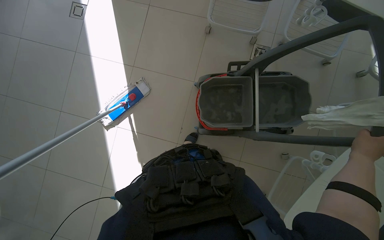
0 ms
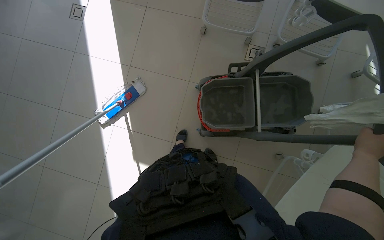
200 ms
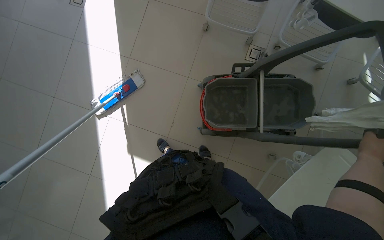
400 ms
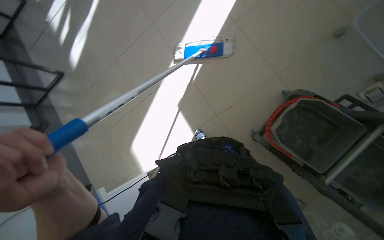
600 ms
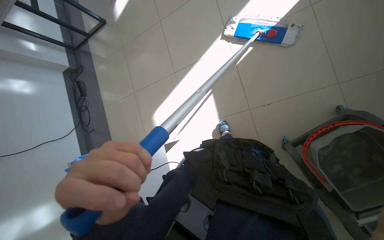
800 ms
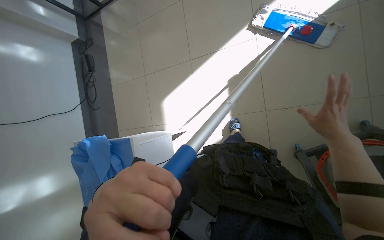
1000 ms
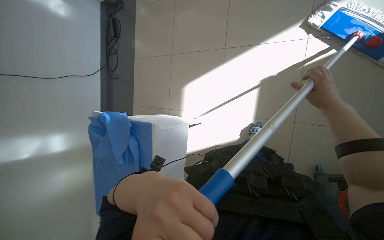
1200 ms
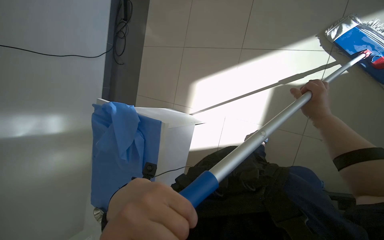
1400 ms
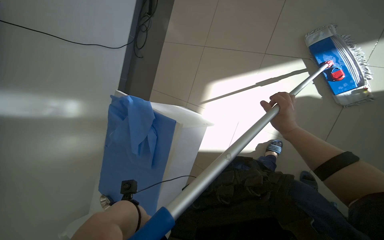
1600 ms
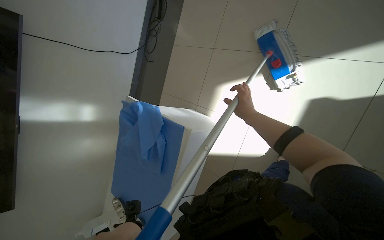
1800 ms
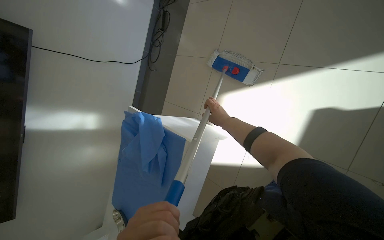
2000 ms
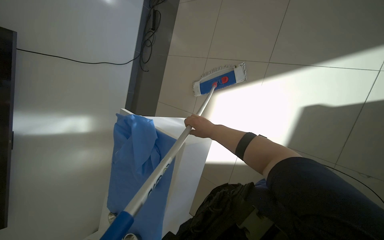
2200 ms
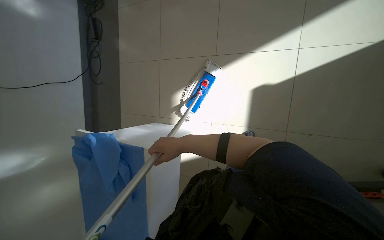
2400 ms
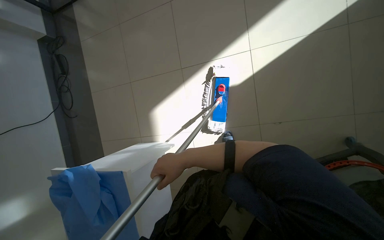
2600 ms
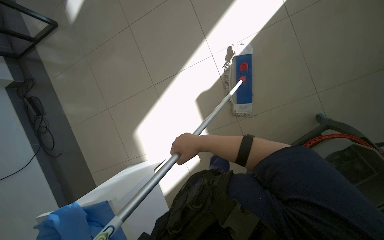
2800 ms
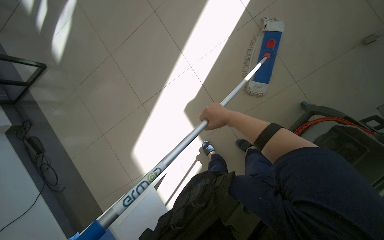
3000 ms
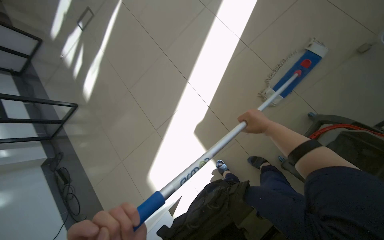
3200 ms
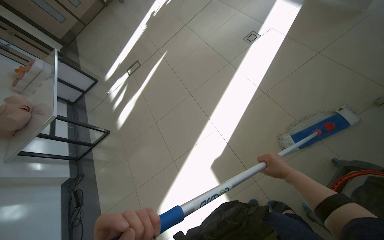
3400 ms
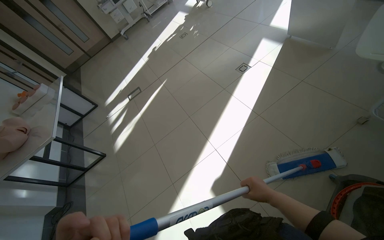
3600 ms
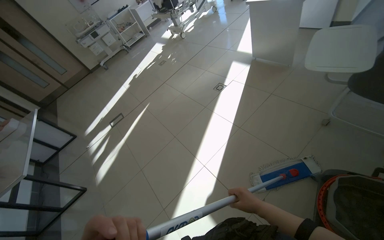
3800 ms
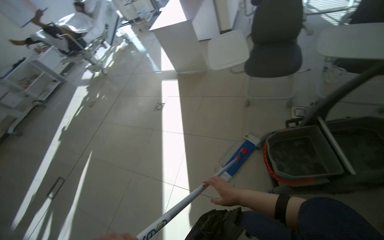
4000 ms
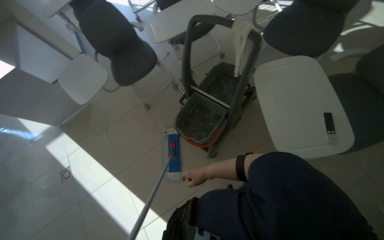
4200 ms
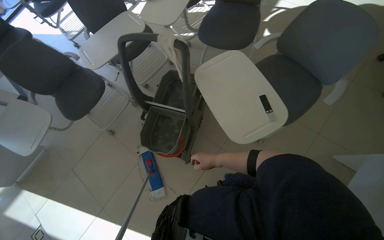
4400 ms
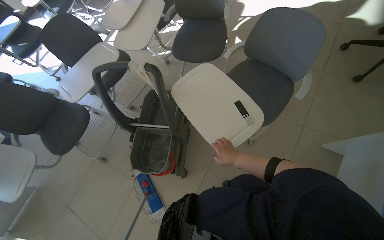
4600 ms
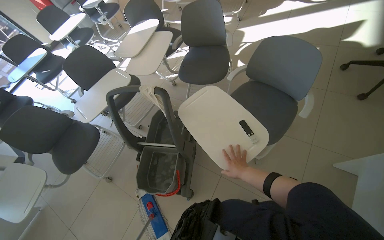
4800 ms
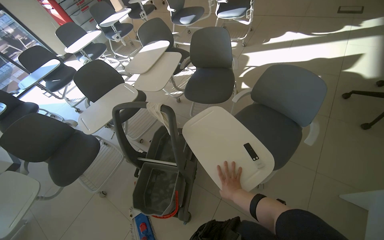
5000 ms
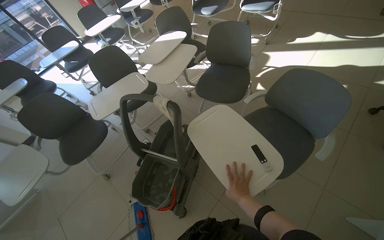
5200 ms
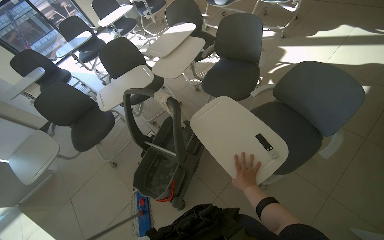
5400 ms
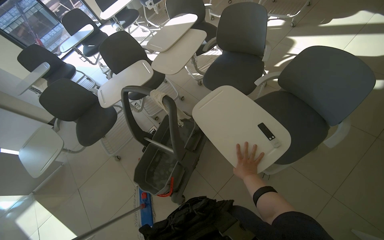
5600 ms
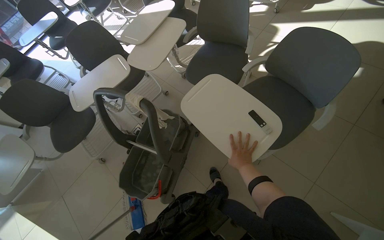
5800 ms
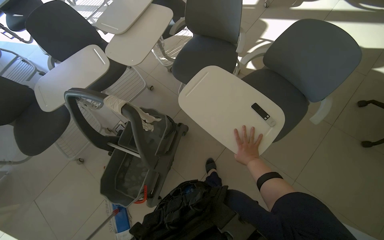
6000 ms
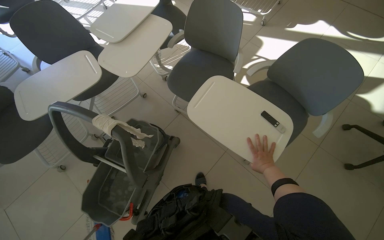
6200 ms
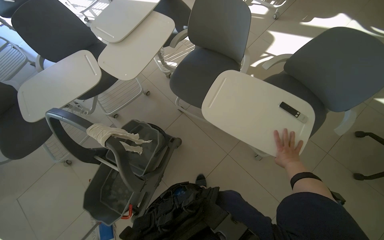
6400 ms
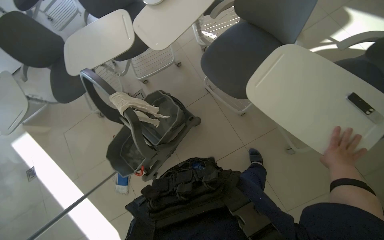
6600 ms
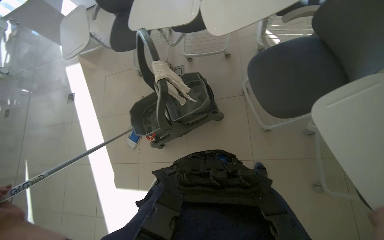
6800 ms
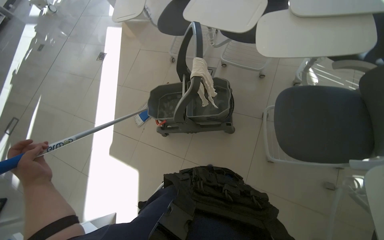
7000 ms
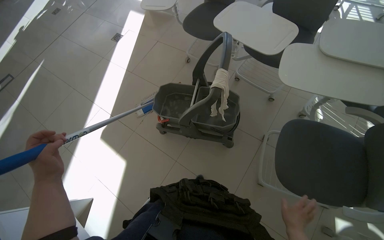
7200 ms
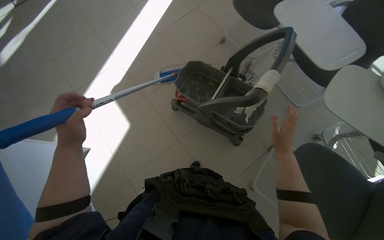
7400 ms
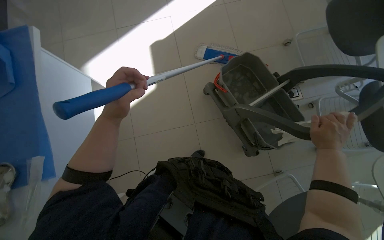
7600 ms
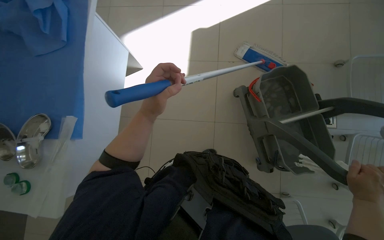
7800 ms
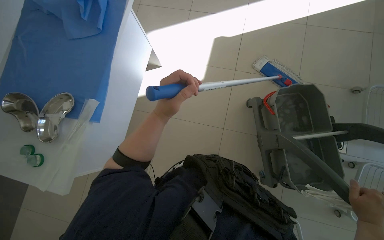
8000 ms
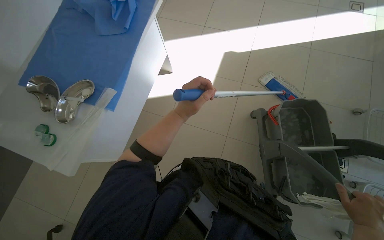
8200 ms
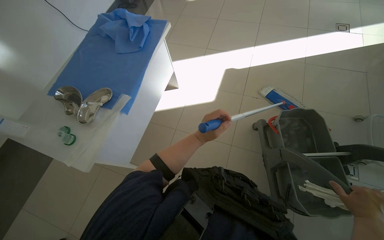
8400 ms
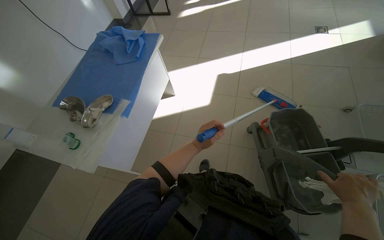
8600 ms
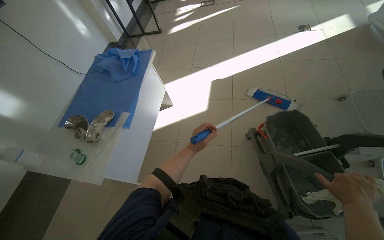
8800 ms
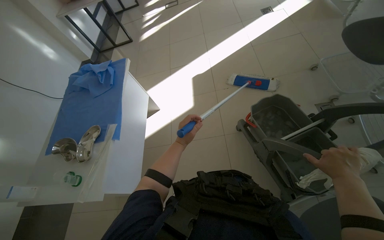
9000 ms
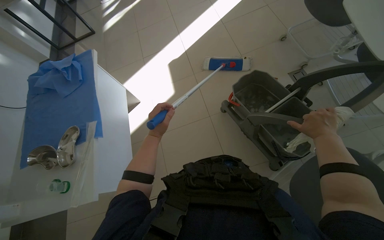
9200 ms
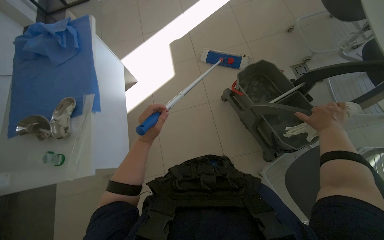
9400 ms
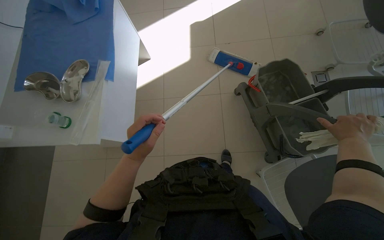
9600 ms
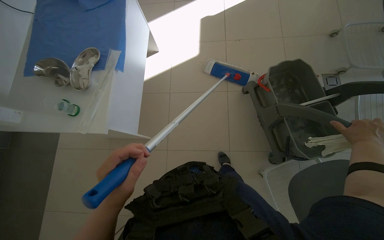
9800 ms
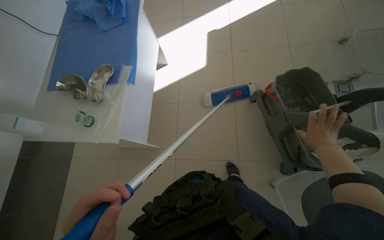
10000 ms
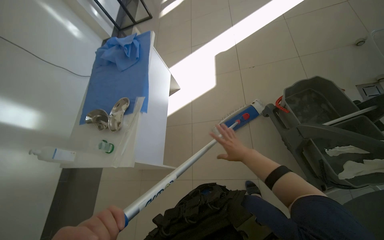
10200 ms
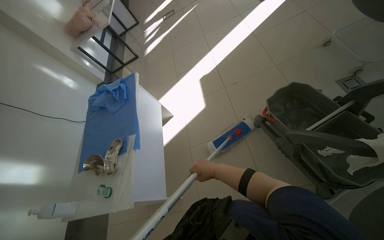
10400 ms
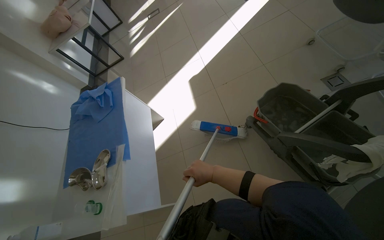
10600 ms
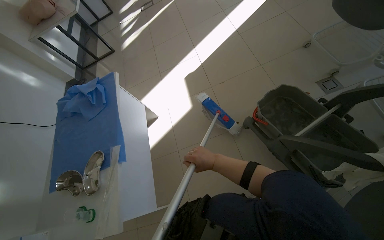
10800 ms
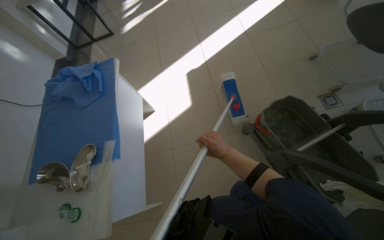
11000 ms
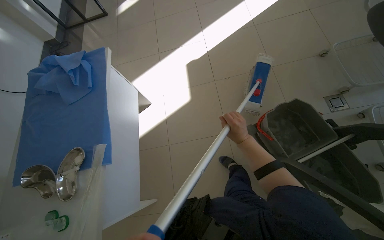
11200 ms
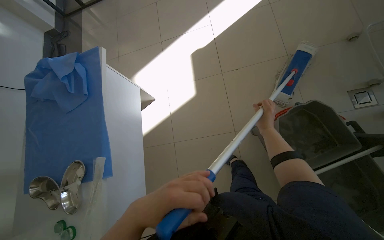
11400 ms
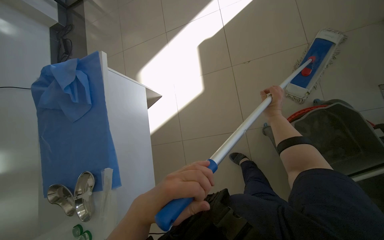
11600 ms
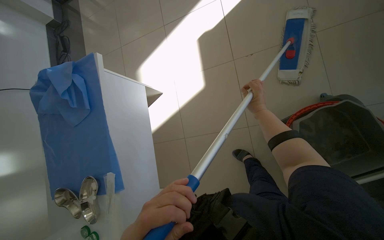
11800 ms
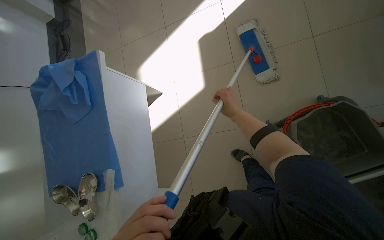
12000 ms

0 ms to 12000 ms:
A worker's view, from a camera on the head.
Job: mopping floor.
The whole recording: Mopping the room floor. The worker mops the tiled floor in the room, moving around furniture and equipment.
0 ms to 1600 ms: The head travels some 60 cm. The wearer looks approximately 60 degrees further to the left. The camera pitches downward, by approximately 25 degrees.
1600 ms to 3000 ms: The head rotates some 50 degrees to the right. The camera pitches upward, by about 15 degrees.
3000 ms to 4400 ms: The camera travels some 60 cm. The head turns to the right by approximately 70 degrees. The wearer looks approximately 55 degrees further upward.
4400 ms to 6000 ms: The right hand moves to the right, some 35 cm.
6000 ms to 7600 ms: The wearer looks about 125 degrees further to the left. The view tips downward by about 35 degrees.
7600 ms to 9000 ms: The view tips upward by about 20 degrees.
10400 ms to 12000 ms: The head travels roughly 60 cm. The view tilts approximately 25 degrees downward.

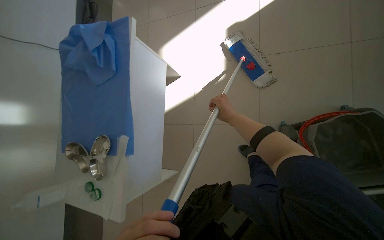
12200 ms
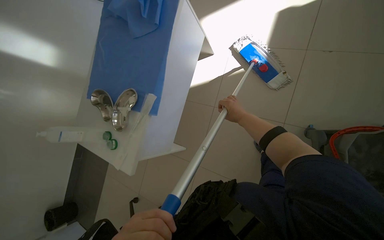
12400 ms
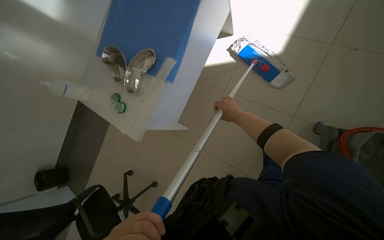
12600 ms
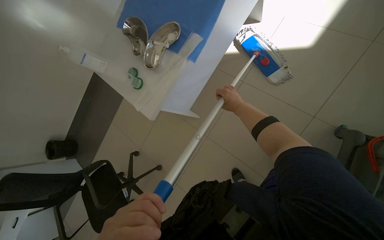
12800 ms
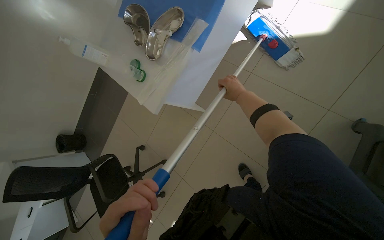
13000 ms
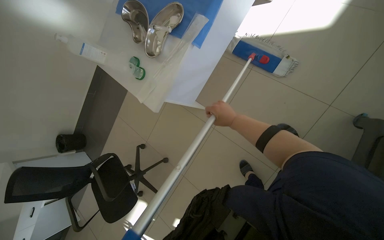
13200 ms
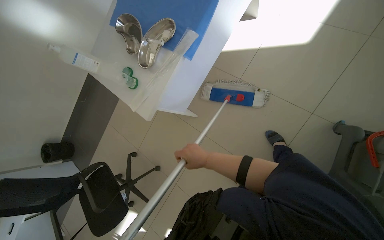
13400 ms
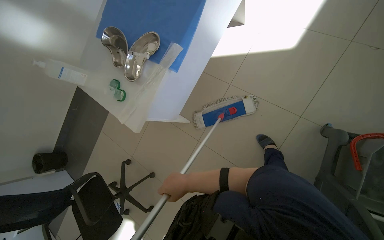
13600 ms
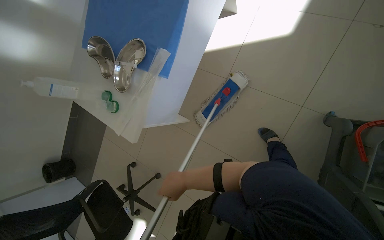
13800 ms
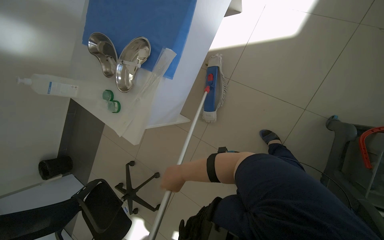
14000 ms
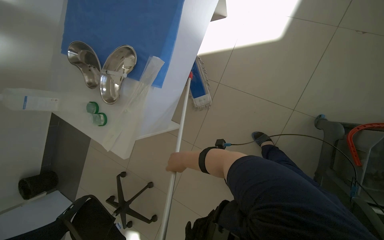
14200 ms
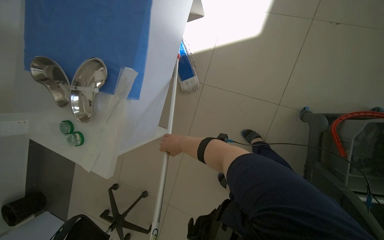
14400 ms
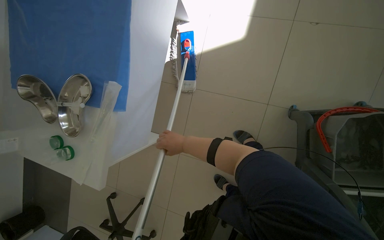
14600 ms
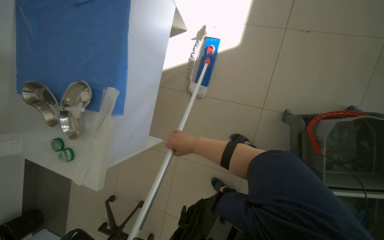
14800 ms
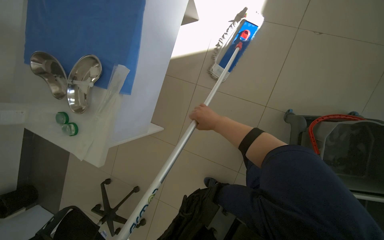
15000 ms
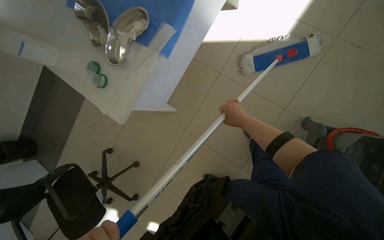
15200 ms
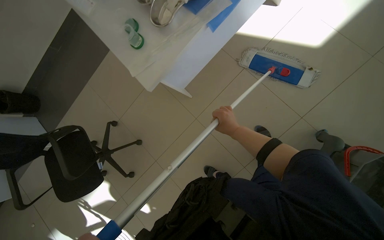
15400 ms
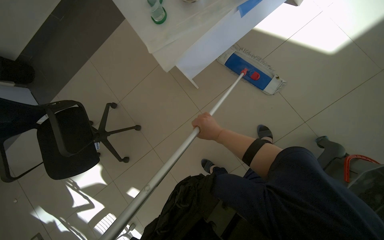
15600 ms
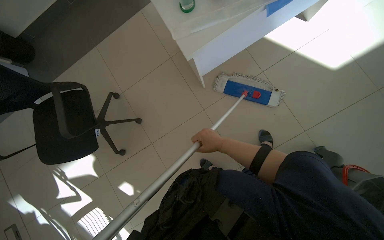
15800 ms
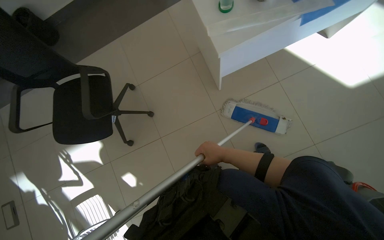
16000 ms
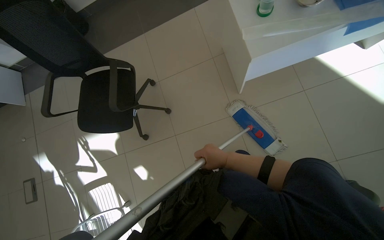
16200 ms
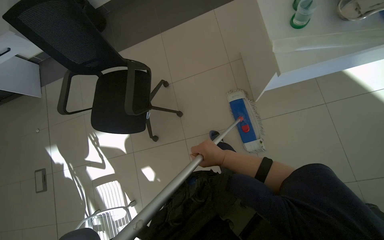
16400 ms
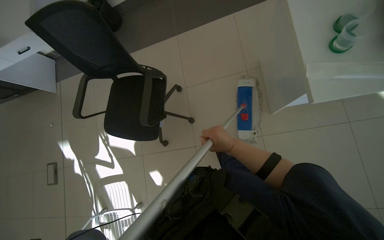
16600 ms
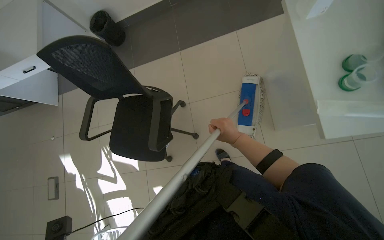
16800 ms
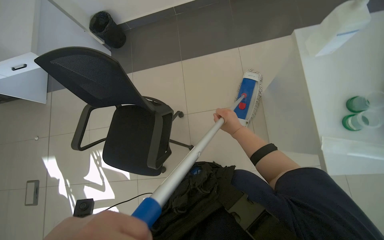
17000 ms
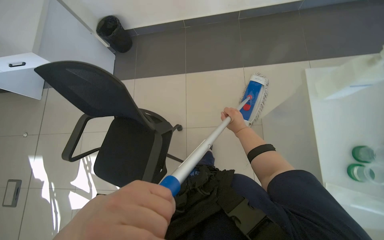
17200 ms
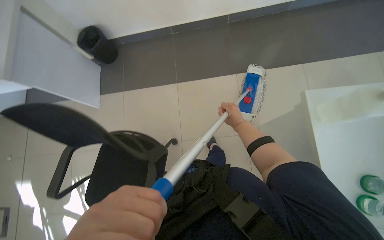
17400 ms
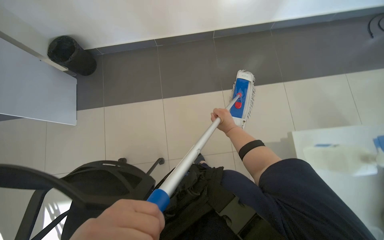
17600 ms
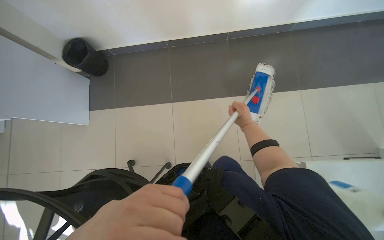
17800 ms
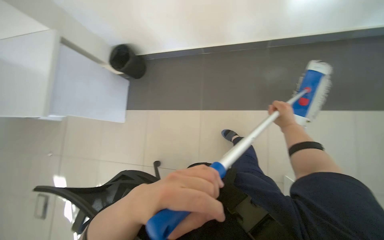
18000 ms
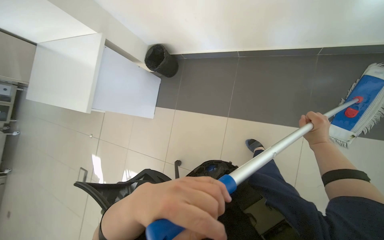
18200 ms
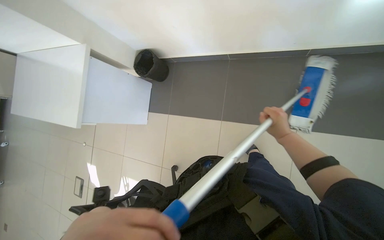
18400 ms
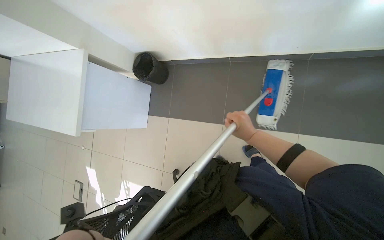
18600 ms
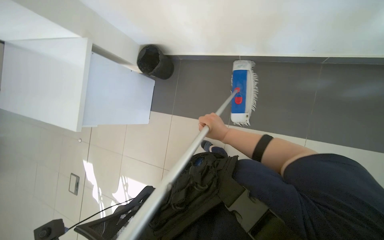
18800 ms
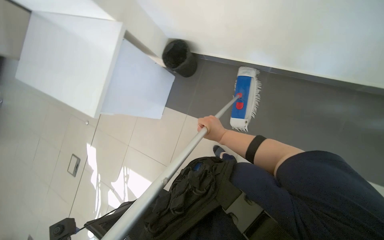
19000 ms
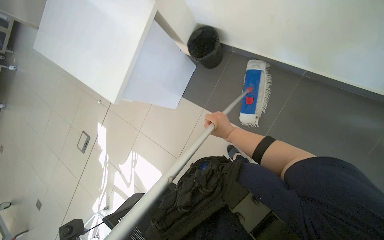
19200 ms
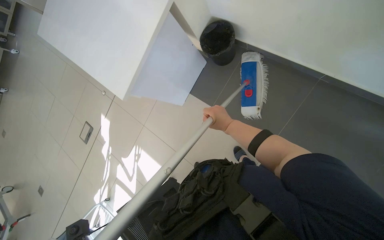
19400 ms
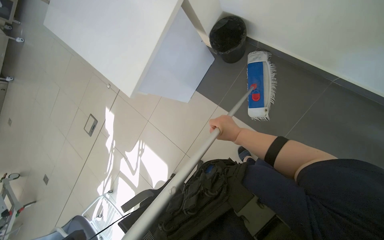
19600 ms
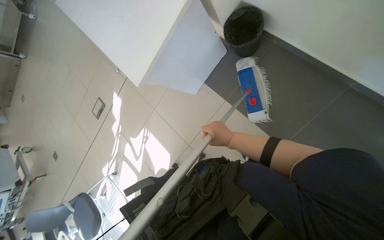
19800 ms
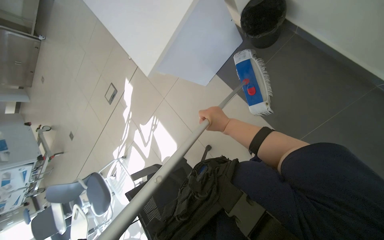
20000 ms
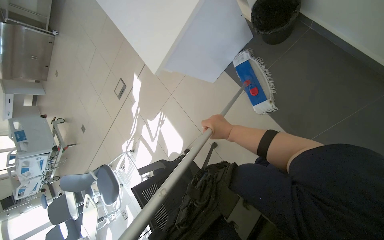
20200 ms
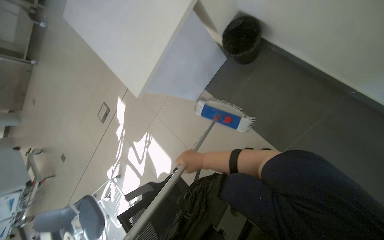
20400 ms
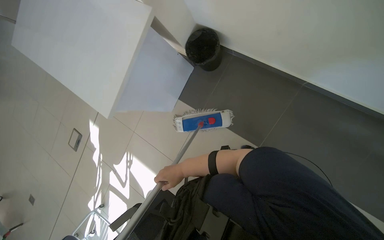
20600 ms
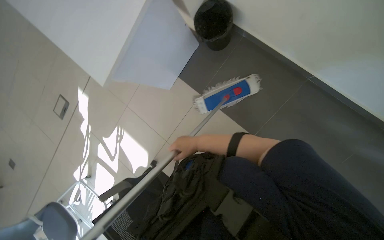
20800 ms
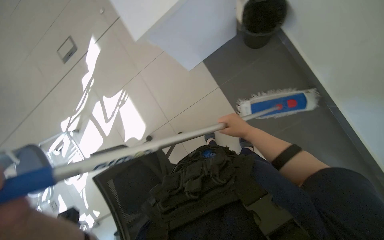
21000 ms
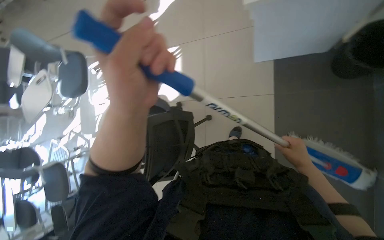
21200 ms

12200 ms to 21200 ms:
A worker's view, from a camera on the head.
Job: mopping floor.
The whole recording: Mopping the room floor. The worker mops the tiled floor in the room, moving around furniture and equipment.
12200 ms to 13800 ms: The view tips downward by roughly 15 degrees.
13800 ms to 15200 ms: The right hand moves up the picture and to the right, about 30 cm.
15200 ms to 16600 ms: The wearer moves about 60 cm. The scene turns roughly 45 degrees clockwise in the picture.
16600 ms to 18200 ms: The camera is carried some 70 cm.
18200 ms to 19800 ms: The view tilts about 20 degrees downward.
19800 ms to 21200 ms: The scene rotates clockwise by roughly 35 degrees.
